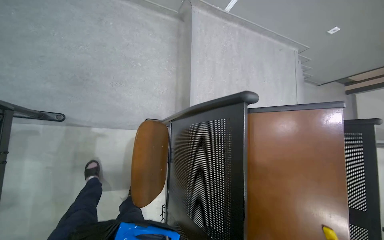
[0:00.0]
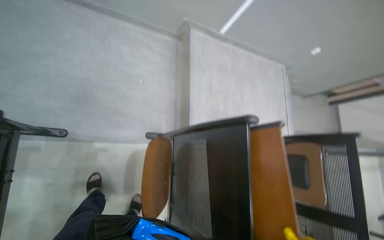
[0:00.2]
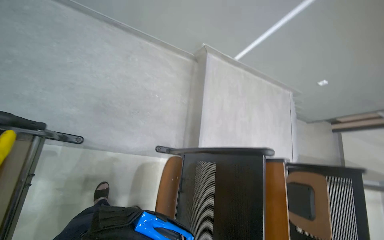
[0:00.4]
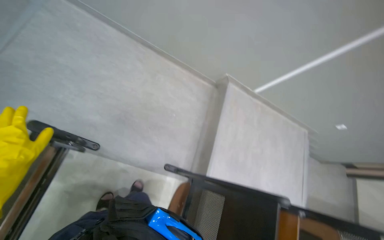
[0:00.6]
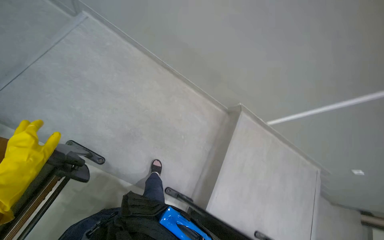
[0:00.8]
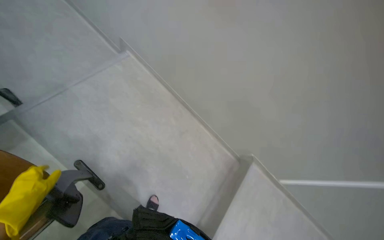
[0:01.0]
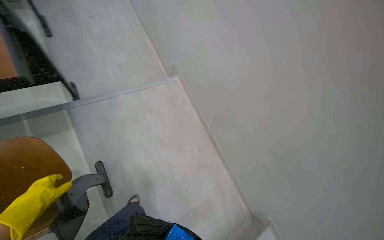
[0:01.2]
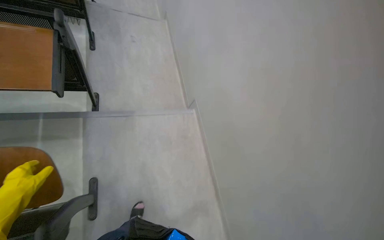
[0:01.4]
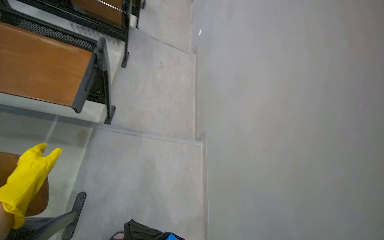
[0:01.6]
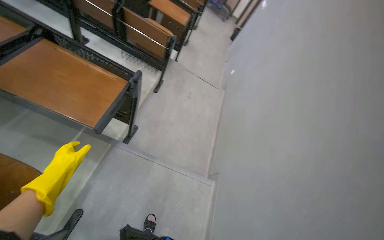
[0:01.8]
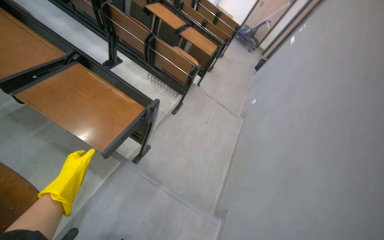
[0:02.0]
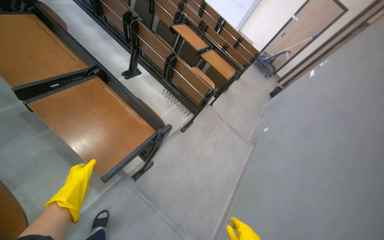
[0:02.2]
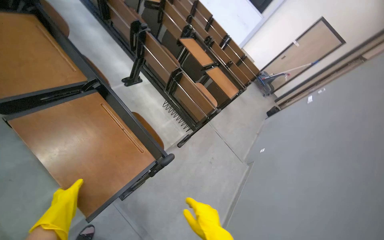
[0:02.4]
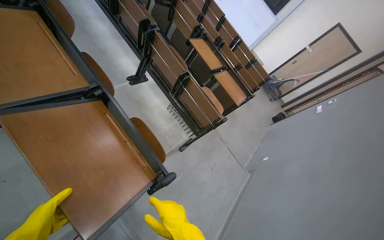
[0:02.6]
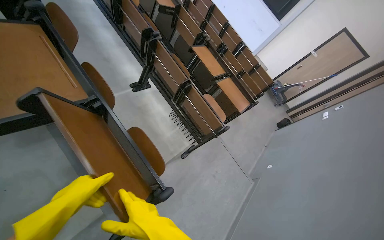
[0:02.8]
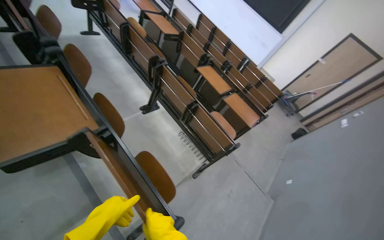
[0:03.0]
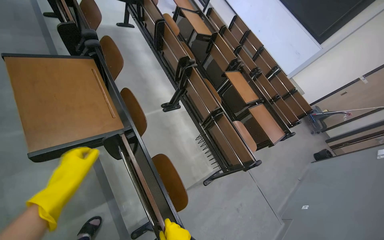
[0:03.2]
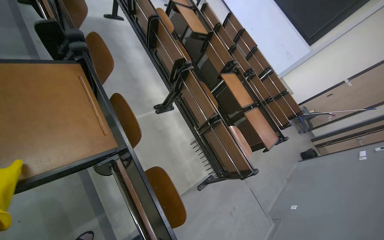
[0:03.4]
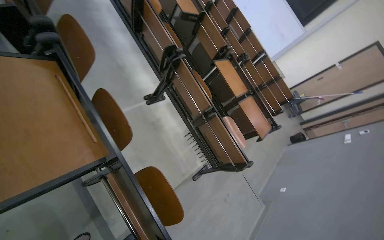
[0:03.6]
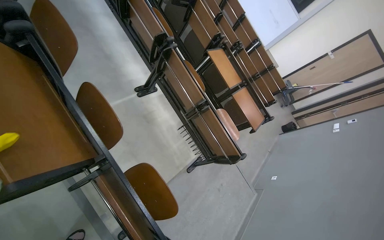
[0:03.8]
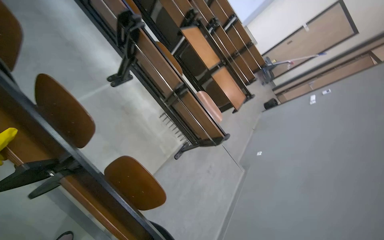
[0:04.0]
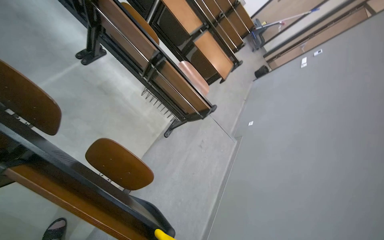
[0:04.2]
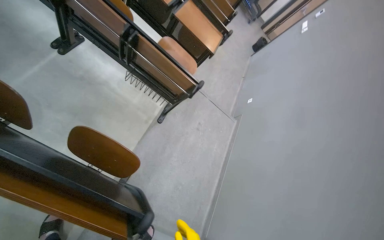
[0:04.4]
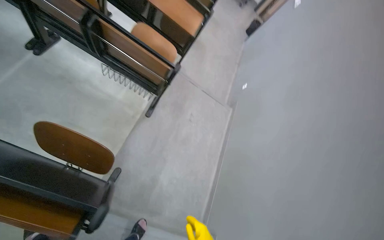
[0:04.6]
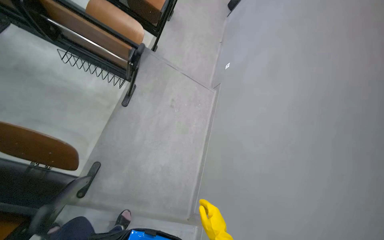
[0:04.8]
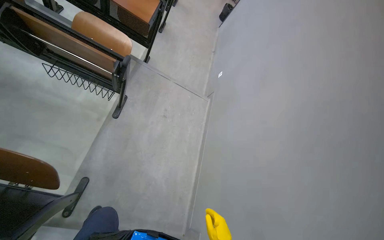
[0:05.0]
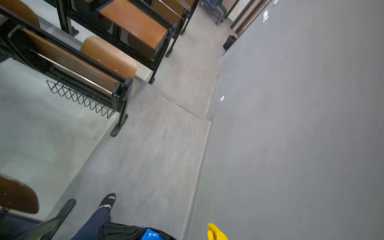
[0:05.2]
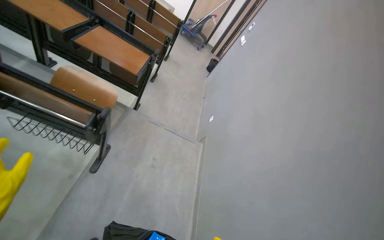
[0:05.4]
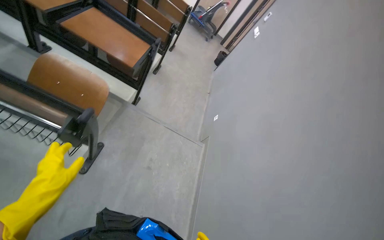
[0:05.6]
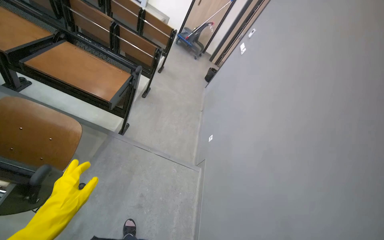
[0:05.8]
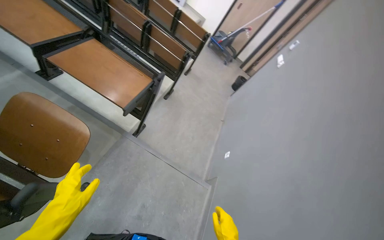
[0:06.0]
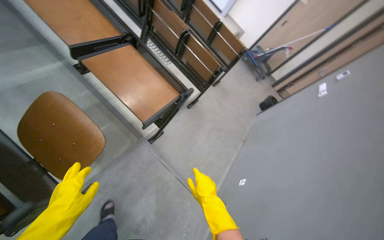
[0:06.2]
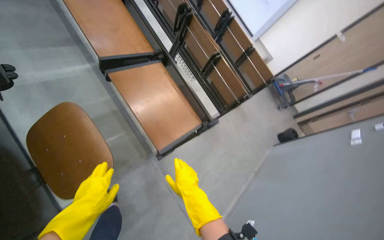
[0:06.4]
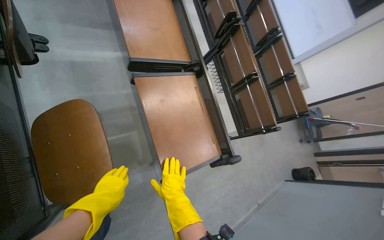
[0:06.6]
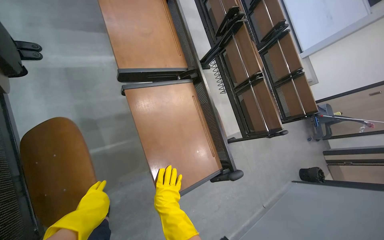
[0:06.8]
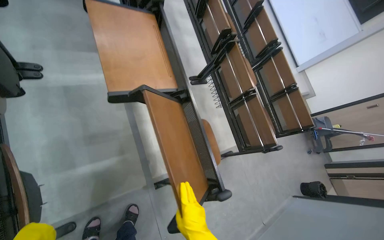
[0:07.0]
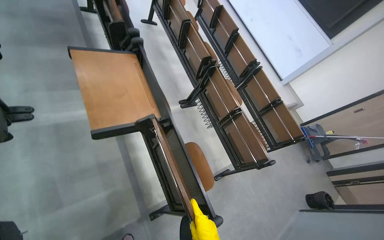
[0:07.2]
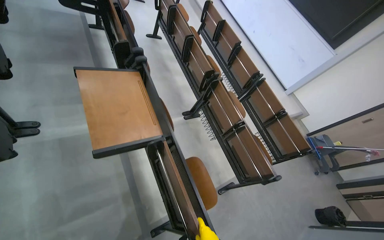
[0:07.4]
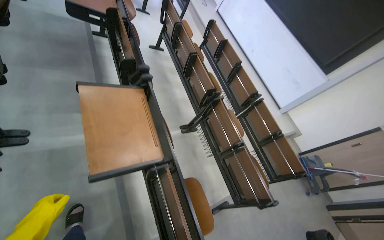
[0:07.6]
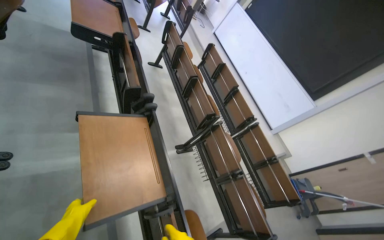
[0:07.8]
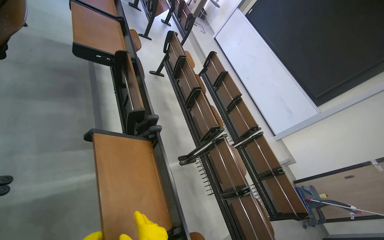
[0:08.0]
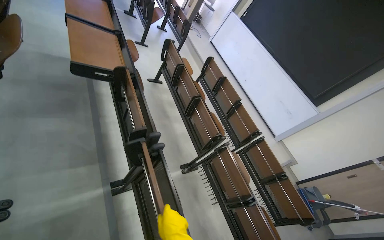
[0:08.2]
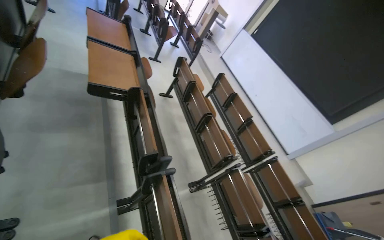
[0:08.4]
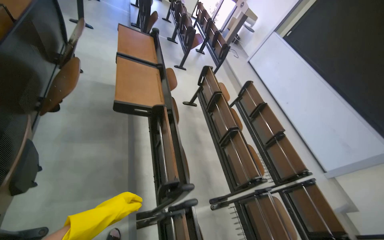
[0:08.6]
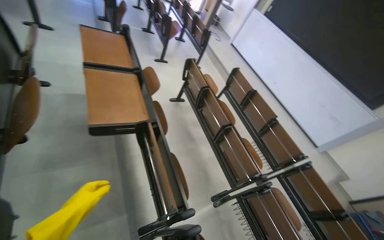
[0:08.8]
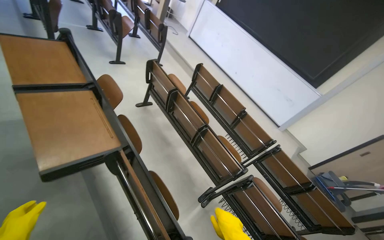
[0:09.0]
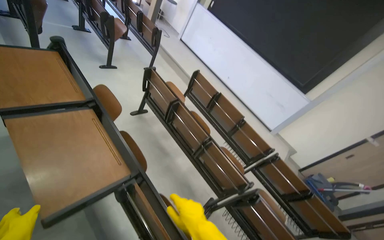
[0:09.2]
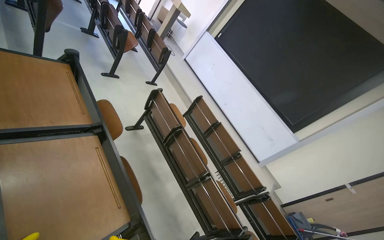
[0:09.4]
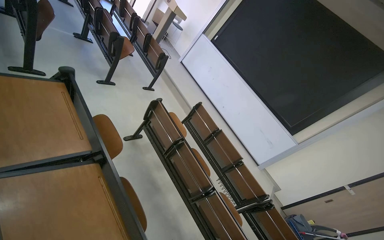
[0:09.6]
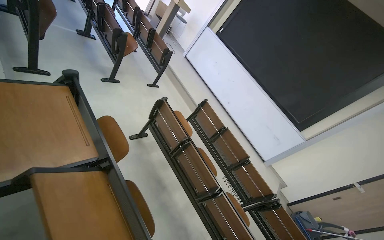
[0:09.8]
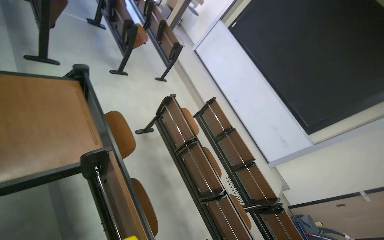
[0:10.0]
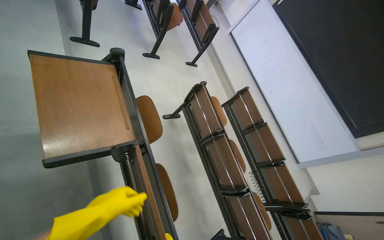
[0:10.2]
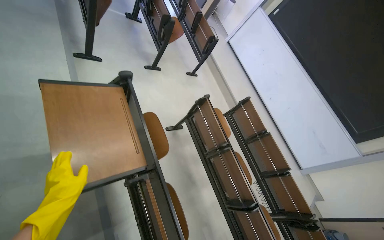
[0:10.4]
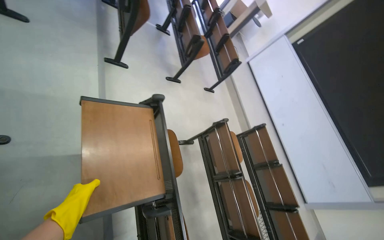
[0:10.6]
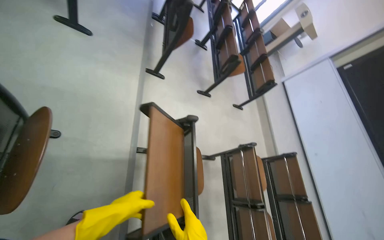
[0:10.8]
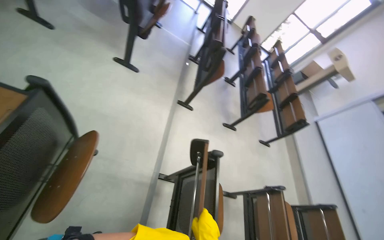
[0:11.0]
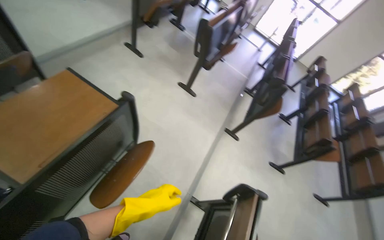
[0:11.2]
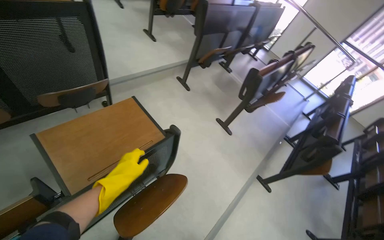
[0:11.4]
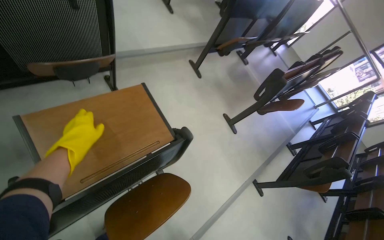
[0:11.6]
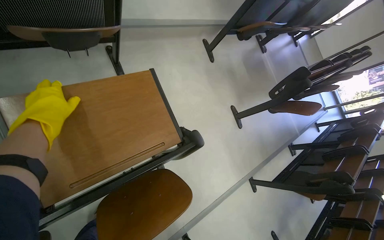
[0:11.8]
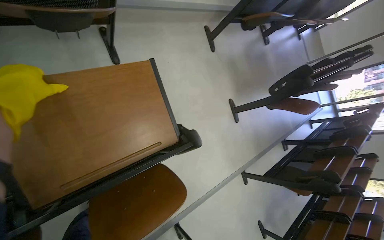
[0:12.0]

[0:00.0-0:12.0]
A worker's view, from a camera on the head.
Job: organizing items.
The whole recording: Closing lecture hall desks. The worker closes the foldable desks in the lecture hall.
0.0 to 1.6 s: The camera travels some 80 cm. The head turns to the left by approximately 80 degrees. The view tilts approximately 55 degrees upward.
1.6 to 3.0 s: The camera is carried roughly 60 cm. The head turns to the left by approximately 40 degrees. The camera pitches upward, by about 30 degrees.
3.0 to 4.4 s: The view tilts approximately 30 degrees downward.
4.4 to 6.0 s: The wearer moves about 1 m. The view tips upward by some 15 degrees.
6.0 to 7.6 s: The head travels some 80 cm. The head turns to the left by roughly 40 degrees. The view tips upward by approximately 20 degrees.
7.6 to 9.0 s: The wearer moves about 90 cm.
9.0 to 10.4 s: The head travels approximately 90 cm.
10.4 to 12.0 s: The head travels roughly 70 cm. The wearer's head swings approximately 80 degrees to the left. The view tips upward by about 20 degrees.

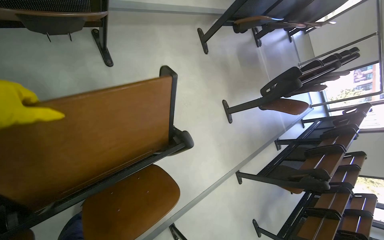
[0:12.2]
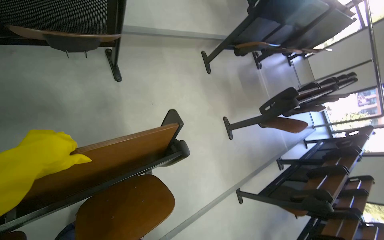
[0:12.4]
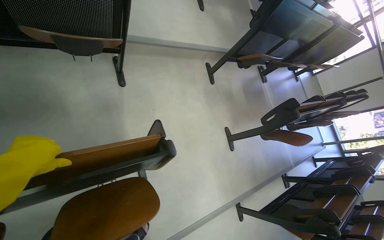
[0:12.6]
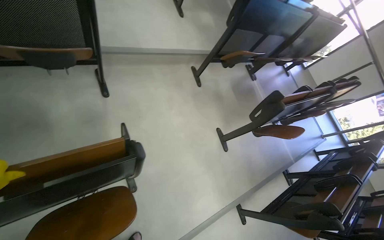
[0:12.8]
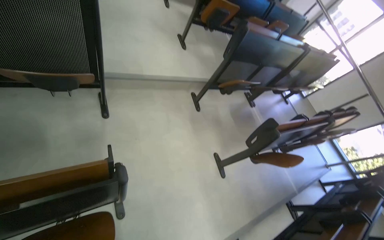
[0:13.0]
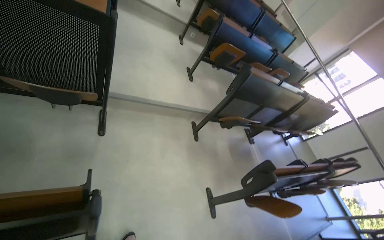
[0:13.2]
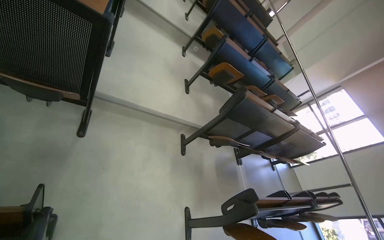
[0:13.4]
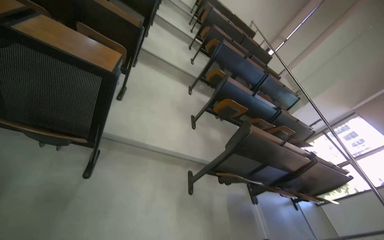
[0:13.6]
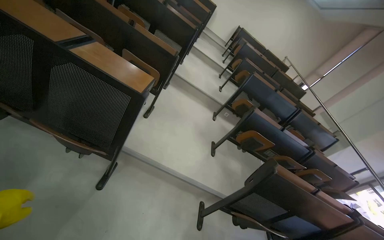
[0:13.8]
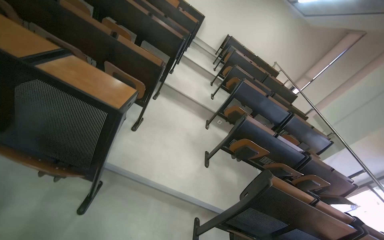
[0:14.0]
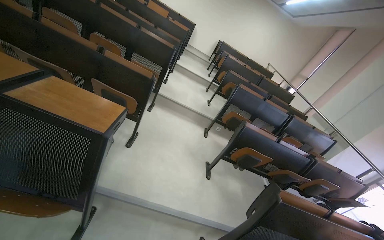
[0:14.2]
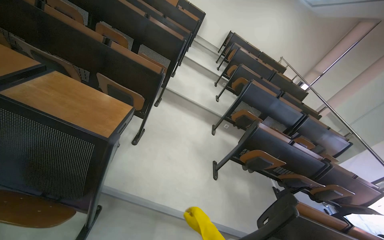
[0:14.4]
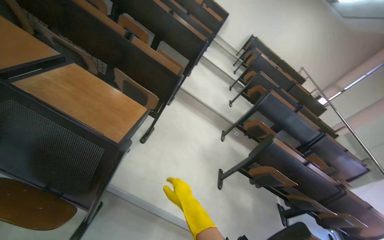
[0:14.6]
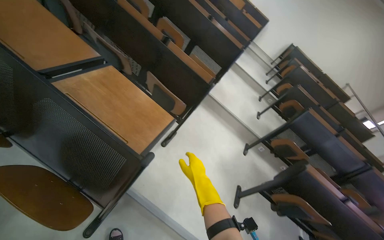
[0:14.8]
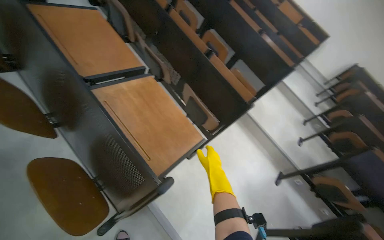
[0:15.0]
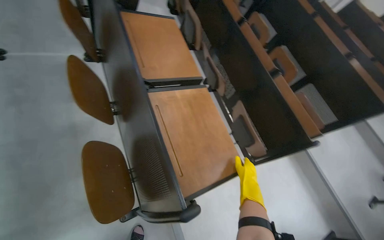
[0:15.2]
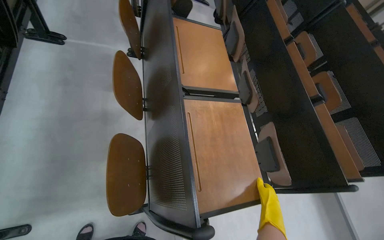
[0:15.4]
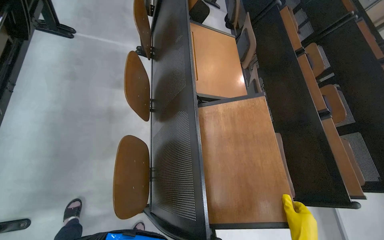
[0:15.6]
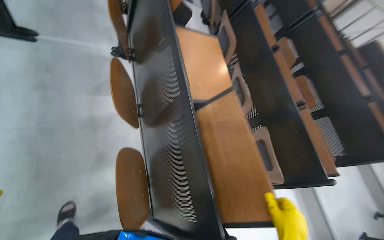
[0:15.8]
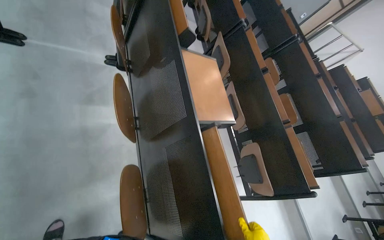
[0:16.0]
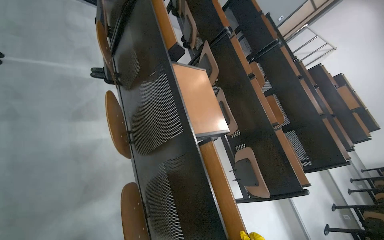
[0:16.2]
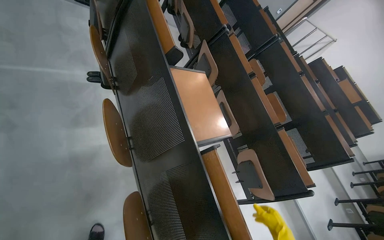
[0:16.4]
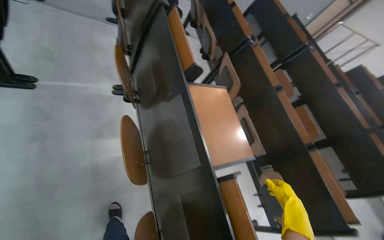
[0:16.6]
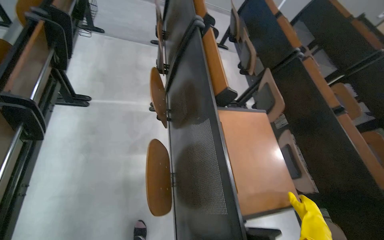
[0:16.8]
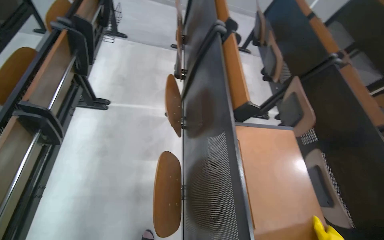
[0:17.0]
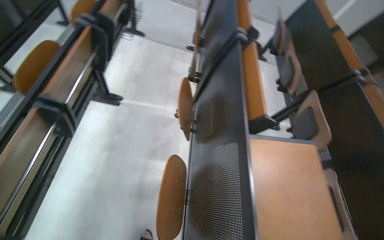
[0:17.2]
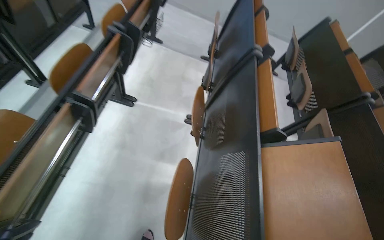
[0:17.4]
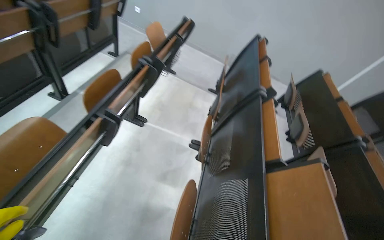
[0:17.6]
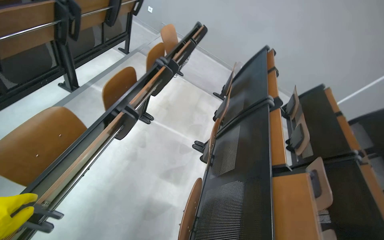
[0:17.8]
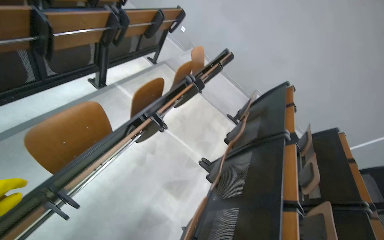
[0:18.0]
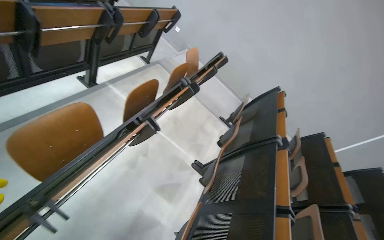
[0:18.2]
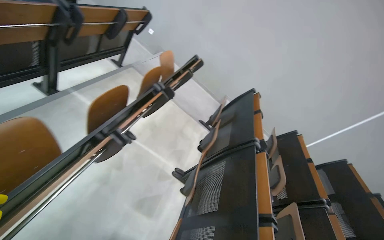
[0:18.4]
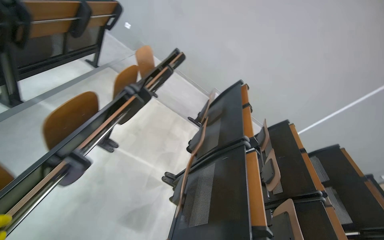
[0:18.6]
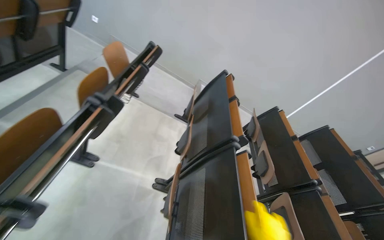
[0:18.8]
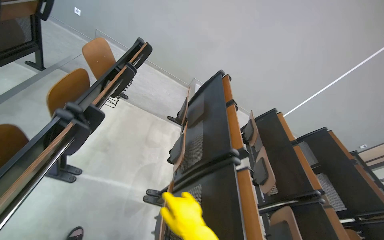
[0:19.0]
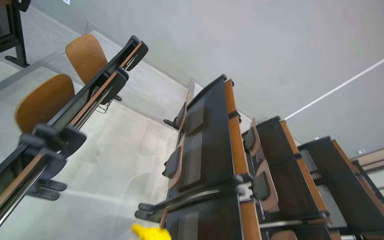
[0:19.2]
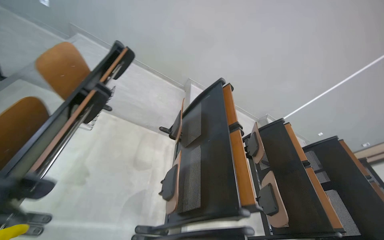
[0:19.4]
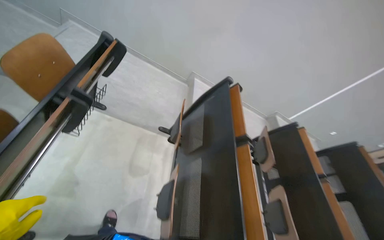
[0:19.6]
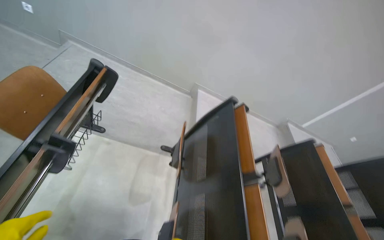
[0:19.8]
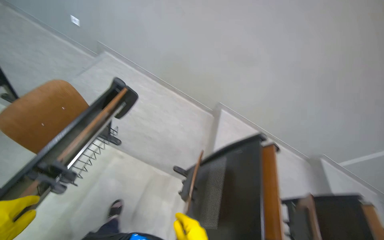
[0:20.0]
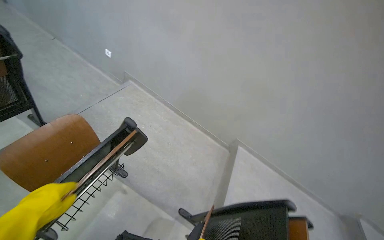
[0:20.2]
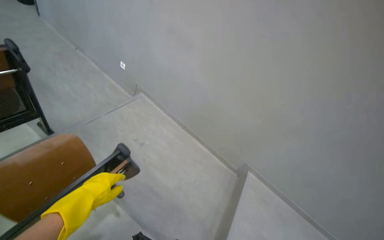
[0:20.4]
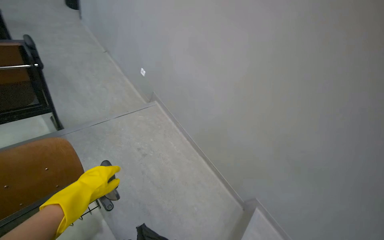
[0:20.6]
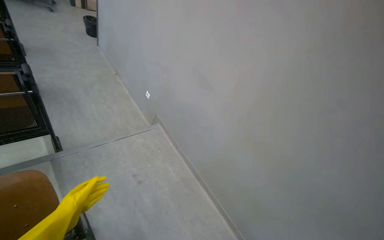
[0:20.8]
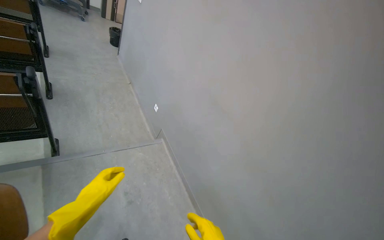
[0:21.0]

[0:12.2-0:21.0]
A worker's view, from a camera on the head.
Job: organizing items.
The whole recording: Closing lecture hall desks. The worker closes the foldable desks in the lecture hall.
12.2 to 13.6 s: The camera is carried about 50 cm. The wearer looks about 50 degrees further upward.
13.6 to 15.2 s: The camera is carried about 70 cm. The head turns to the left by roughly 65 degrees. The view tips upward by roughly 15 degrees.
15.2 to 16.6 s: The camera is carried some 50 cm.
16.6 to 18.0 s: The wearer's head swings some 45 degrees to the left. The wearer looks some 25 degrees further upward.
18.0 to 19.6 s: The head travels approximately 1 m. The wearer's head swings approximately 25 degrees to the right. The view tips downward by approximately 15 degrees.
19.6 to 21.0 s: The camera is carried about 1 m. The head rotates about 50 degrees to the left. The view tilts about 30 degrees upward.
